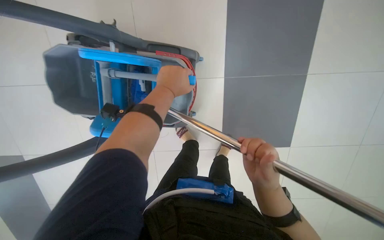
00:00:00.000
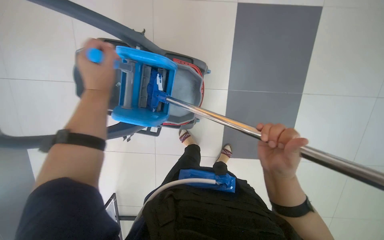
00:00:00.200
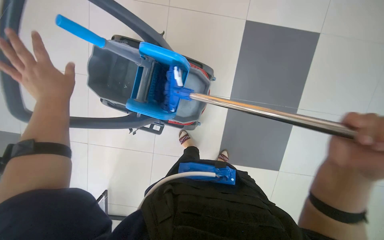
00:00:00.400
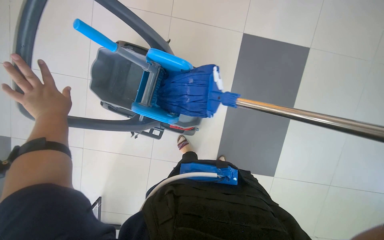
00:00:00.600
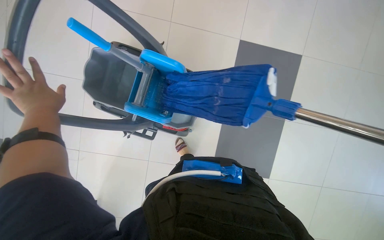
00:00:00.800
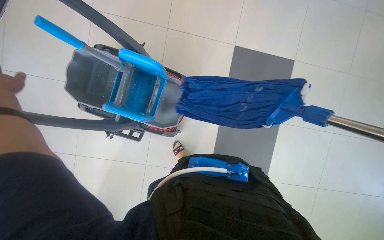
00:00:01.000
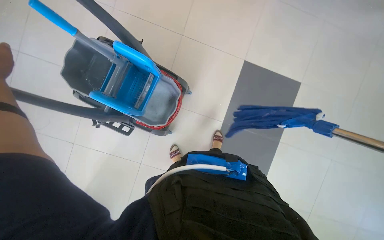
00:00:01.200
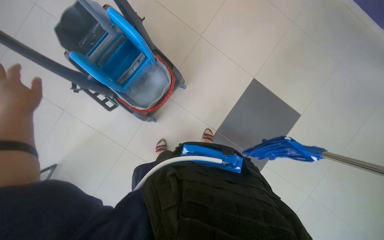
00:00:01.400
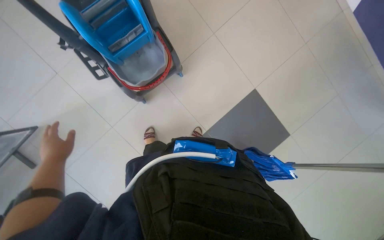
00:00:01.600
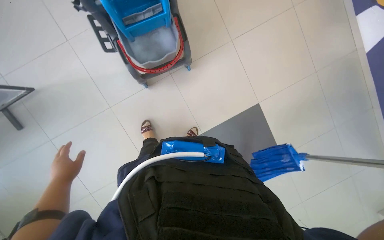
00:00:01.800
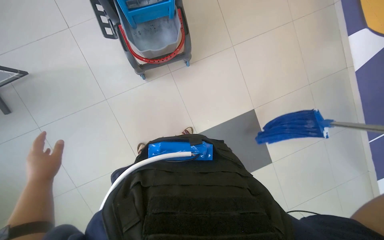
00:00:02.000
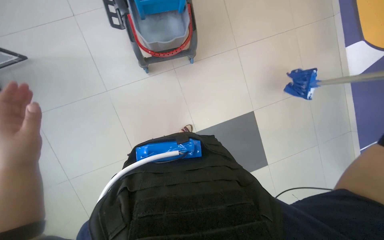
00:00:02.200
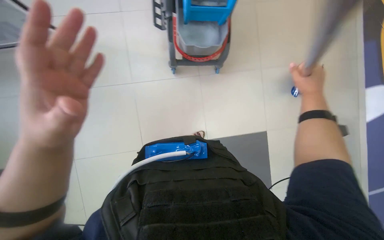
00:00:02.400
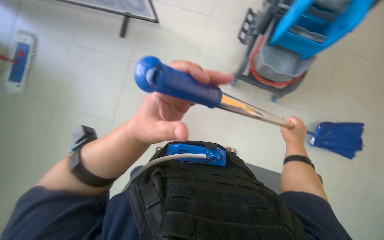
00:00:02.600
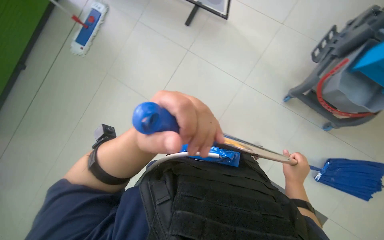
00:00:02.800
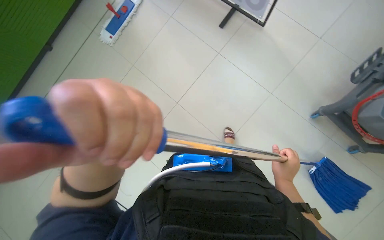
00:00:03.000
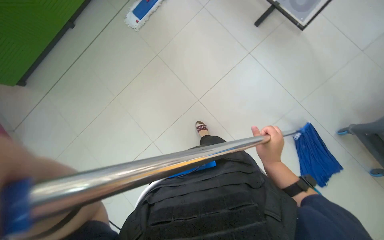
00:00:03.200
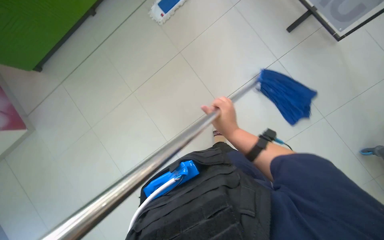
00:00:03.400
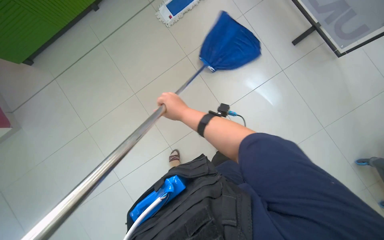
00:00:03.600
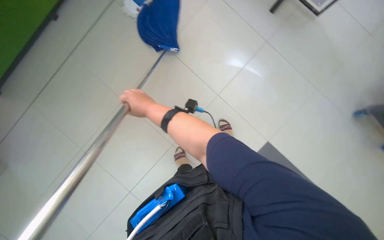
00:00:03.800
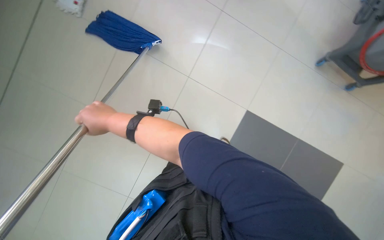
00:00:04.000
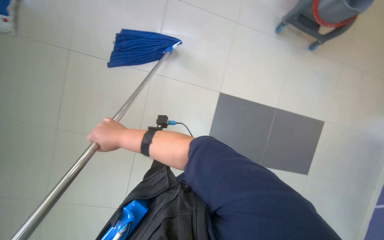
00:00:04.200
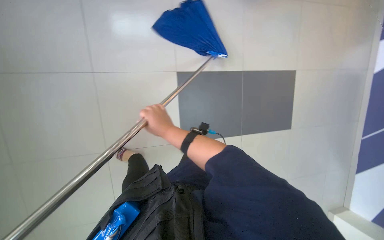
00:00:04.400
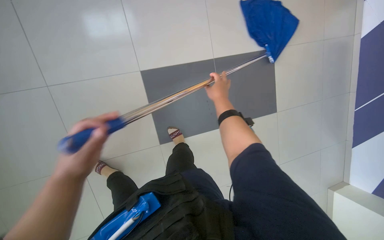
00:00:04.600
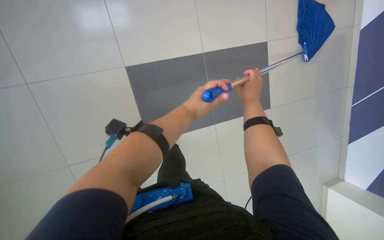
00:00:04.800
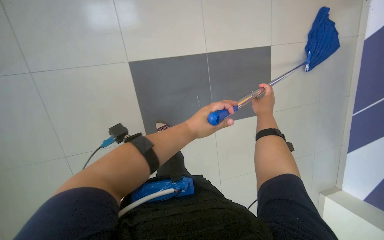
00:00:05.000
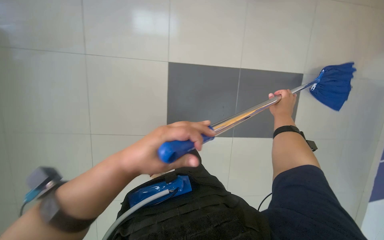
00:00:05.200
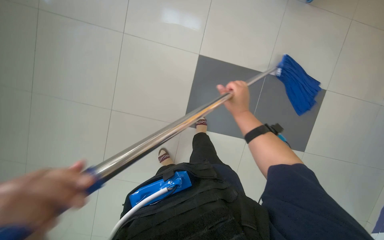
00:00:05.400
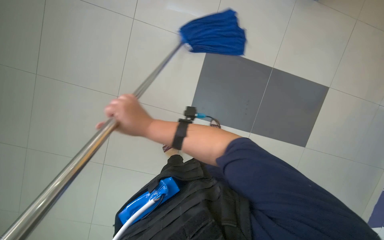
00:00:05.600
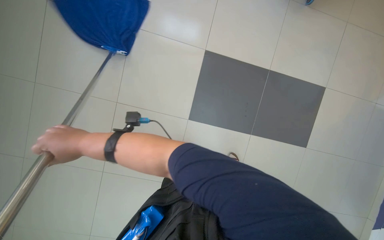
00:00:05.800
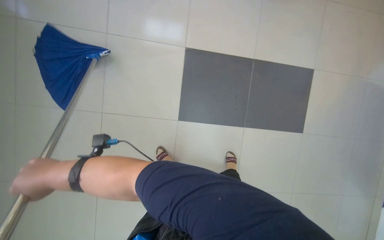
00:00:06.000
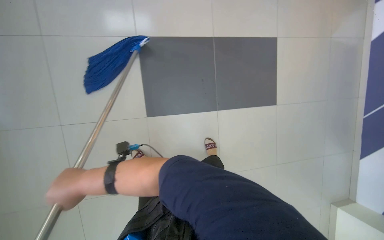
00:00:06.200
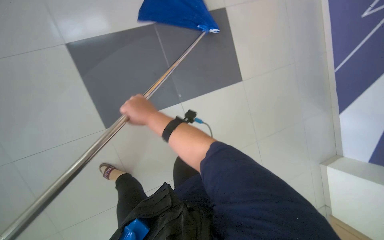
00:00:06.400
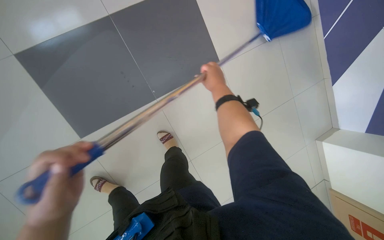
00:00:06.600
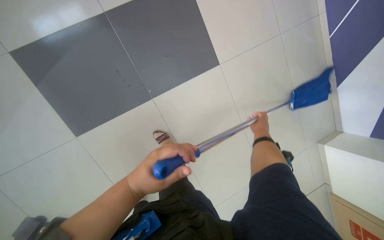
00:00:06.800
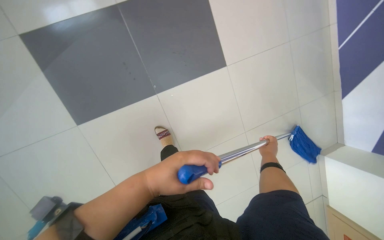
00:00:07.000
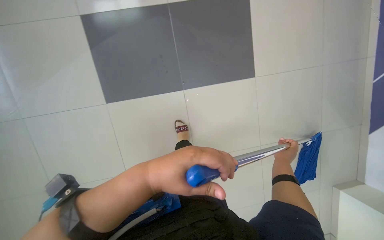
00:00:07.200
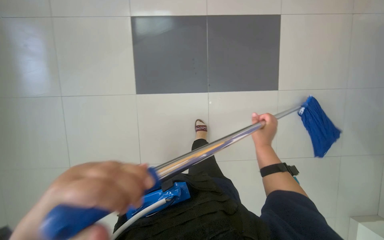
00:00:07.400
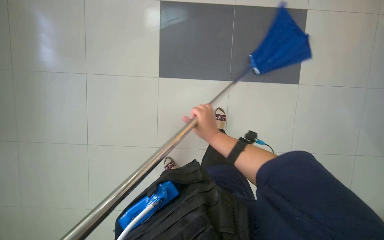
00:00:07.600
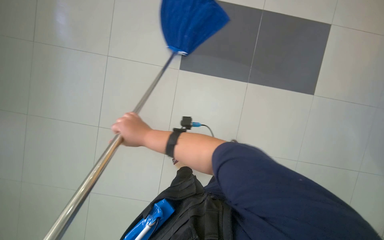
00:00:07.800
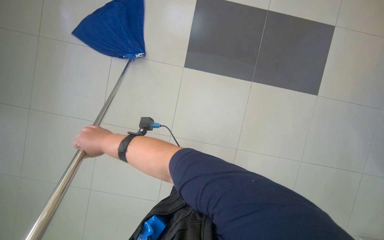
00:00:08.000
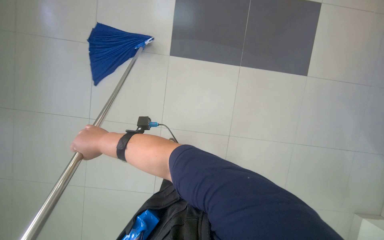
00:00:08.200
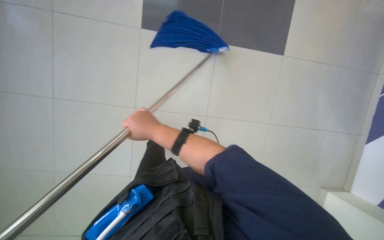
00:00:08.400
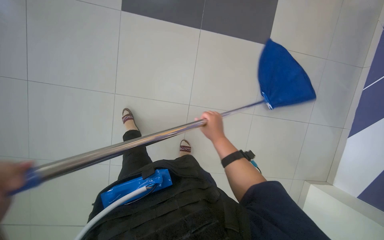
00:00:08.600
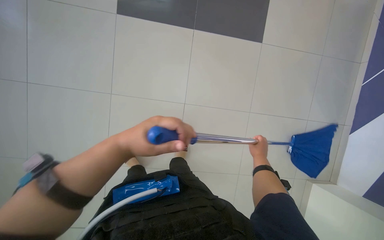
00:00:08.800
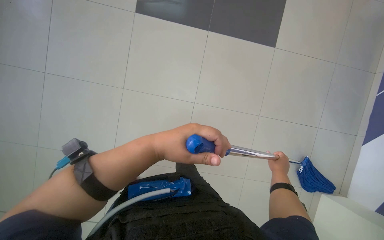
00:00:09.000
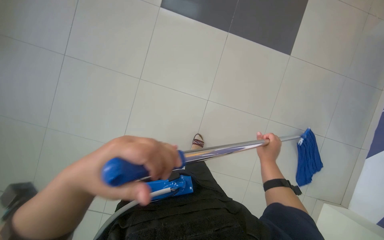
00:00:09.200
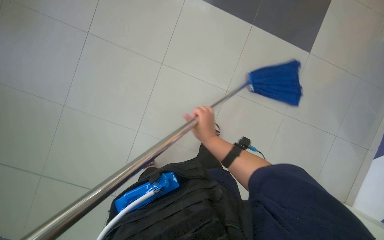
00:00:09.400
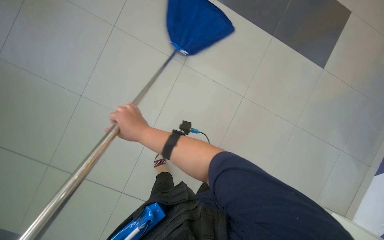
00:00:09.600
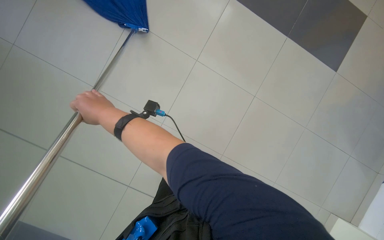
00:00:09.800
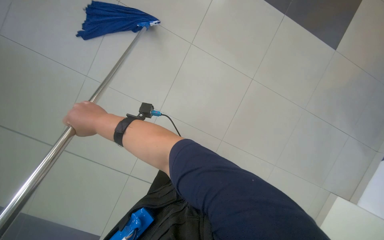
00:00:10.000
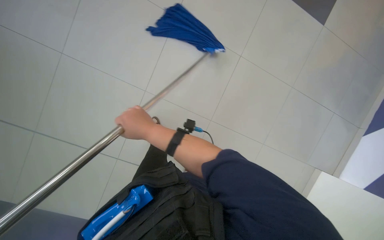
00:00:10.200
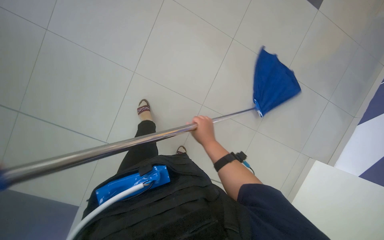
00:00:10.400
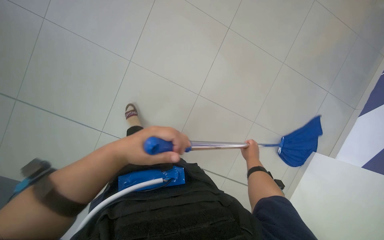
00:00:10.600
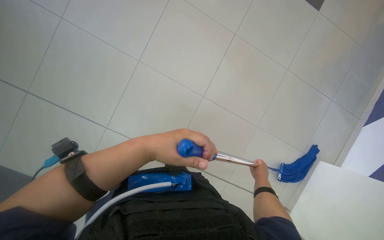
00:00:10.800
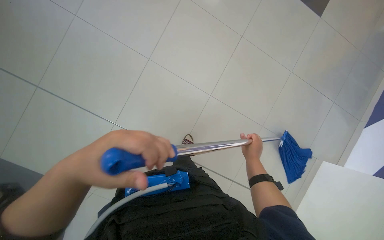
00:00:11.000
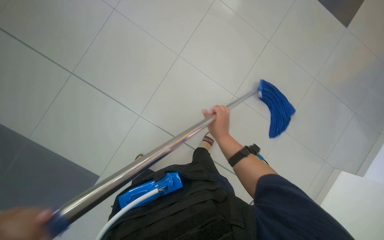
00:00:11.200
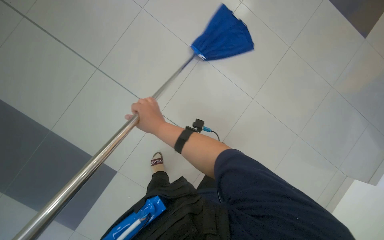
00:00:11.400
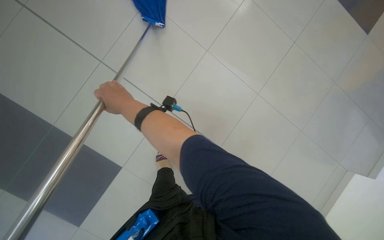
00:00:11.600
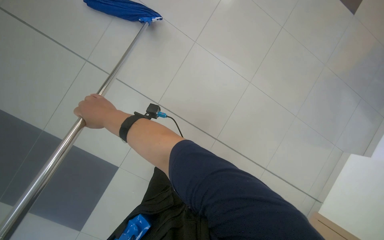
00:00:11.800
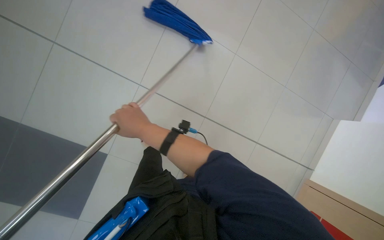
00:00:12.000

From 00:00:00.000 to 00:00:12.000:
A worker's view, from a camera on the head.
Job: preparing cleaning supplies.
The whole recording: Preparing mop at cleaning cart. The worker prepares a new mop head at the cleaning cart.
From 00:00:00.000 to 00:00:01.600: The view tips upward by some 20 degrees. The scene rotates clockwise by about 45 degrees.
From 00:00:01.600 to 00:00:03.000: The scene turns roughly 50 degrees clockwise in the picture.
From 00:00:03.000 to 00:00:04.400: The wearer moves to the left, approximately 60 cm. The view pans to the right by about 15 degrees.
From 00:00:09.000 to 00:00:10.400: The right hand moves to the left, roughly 20 cm.

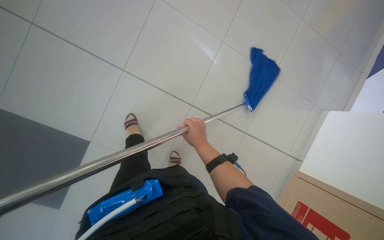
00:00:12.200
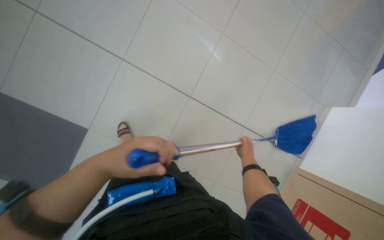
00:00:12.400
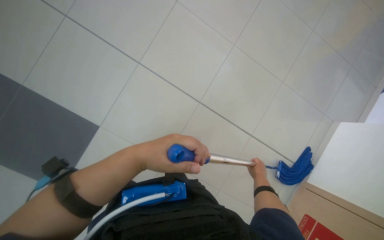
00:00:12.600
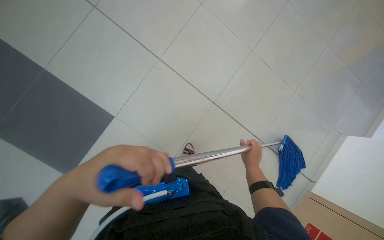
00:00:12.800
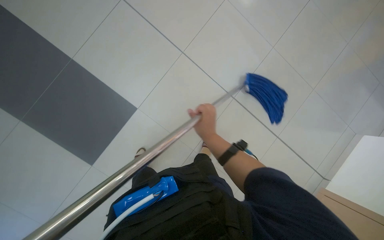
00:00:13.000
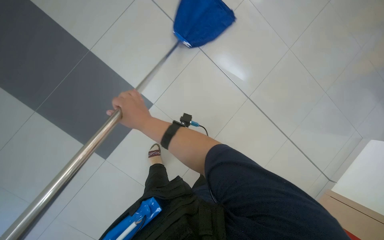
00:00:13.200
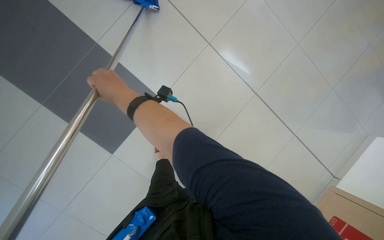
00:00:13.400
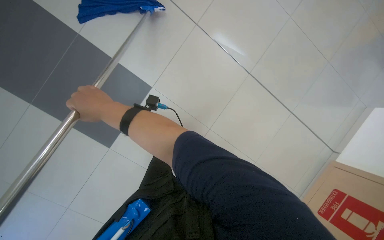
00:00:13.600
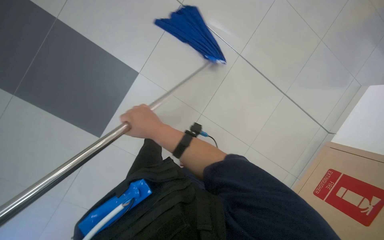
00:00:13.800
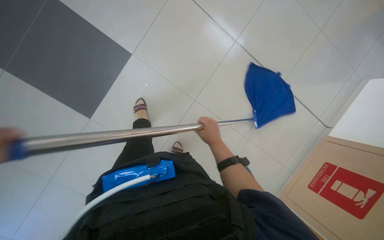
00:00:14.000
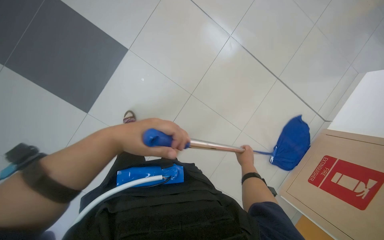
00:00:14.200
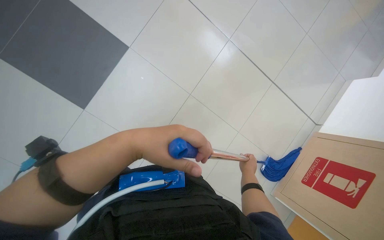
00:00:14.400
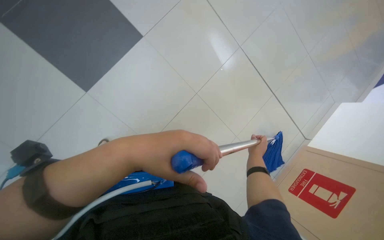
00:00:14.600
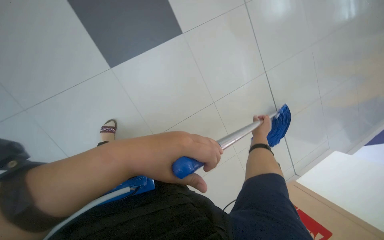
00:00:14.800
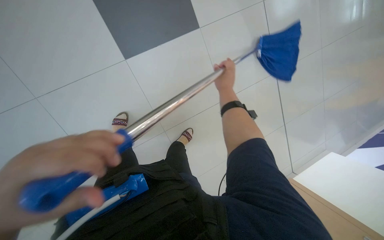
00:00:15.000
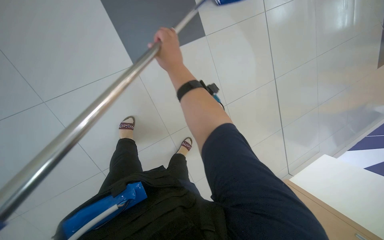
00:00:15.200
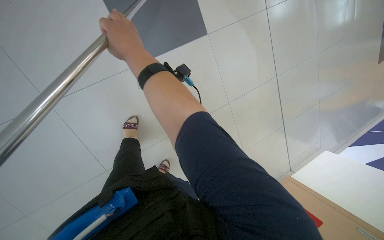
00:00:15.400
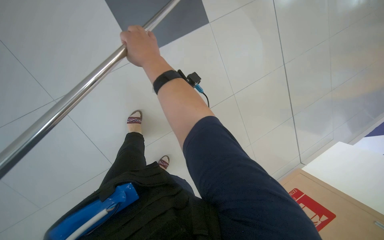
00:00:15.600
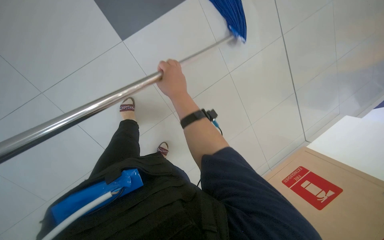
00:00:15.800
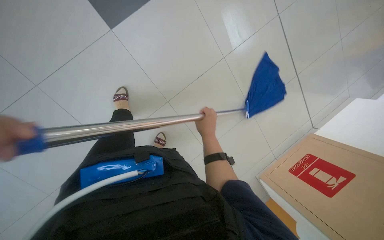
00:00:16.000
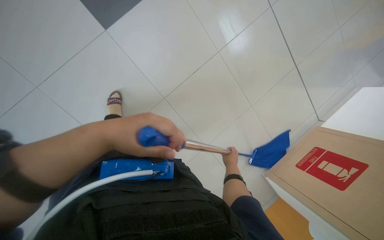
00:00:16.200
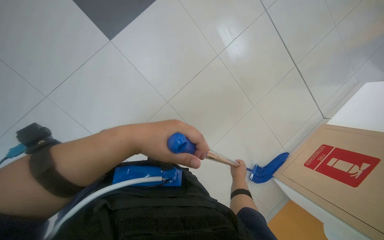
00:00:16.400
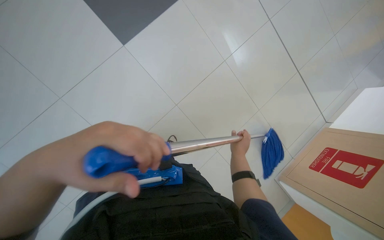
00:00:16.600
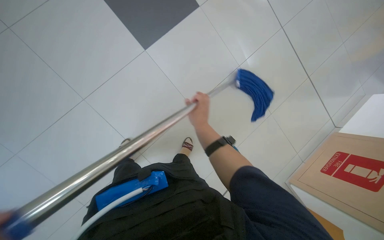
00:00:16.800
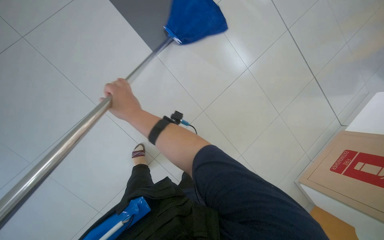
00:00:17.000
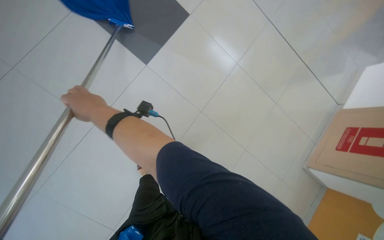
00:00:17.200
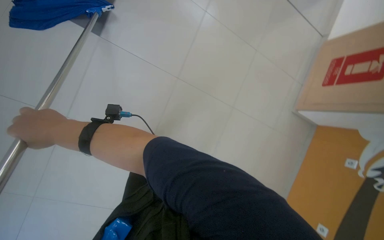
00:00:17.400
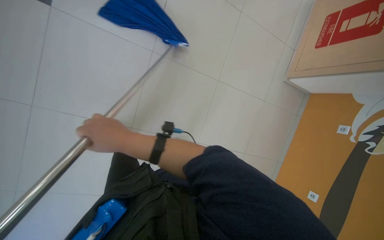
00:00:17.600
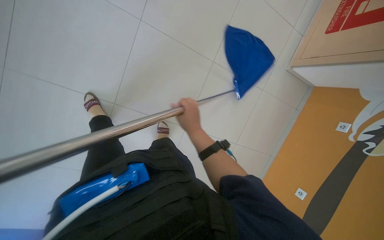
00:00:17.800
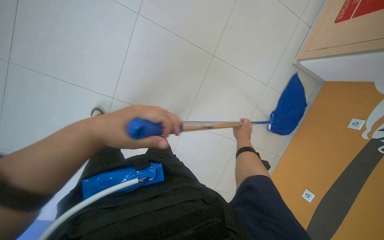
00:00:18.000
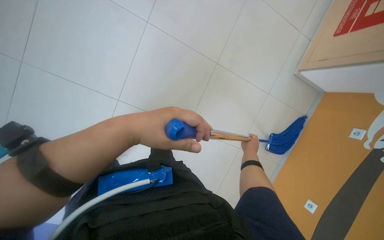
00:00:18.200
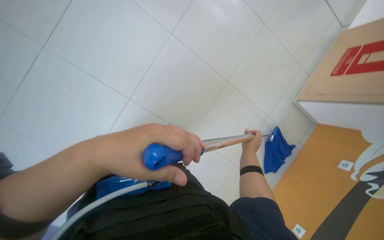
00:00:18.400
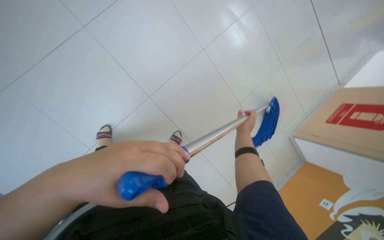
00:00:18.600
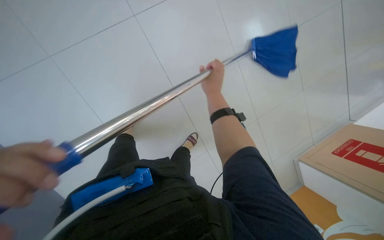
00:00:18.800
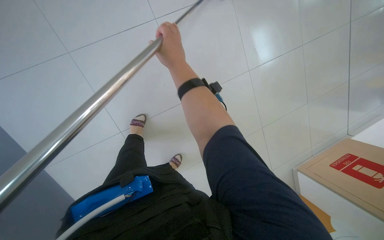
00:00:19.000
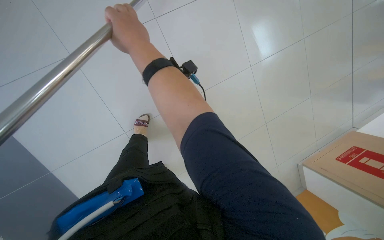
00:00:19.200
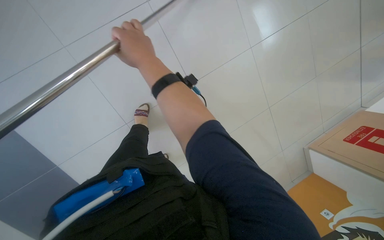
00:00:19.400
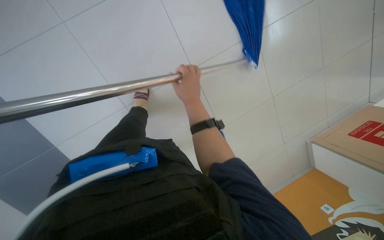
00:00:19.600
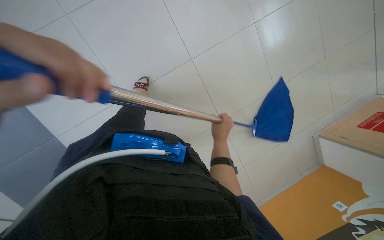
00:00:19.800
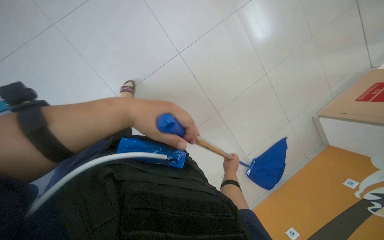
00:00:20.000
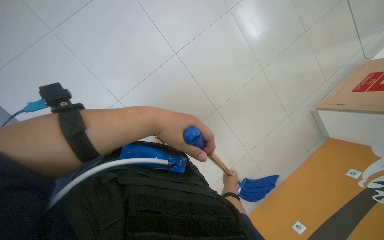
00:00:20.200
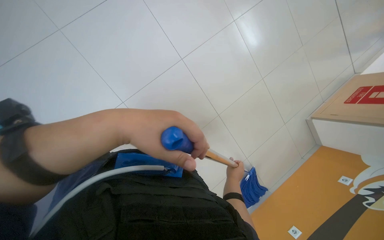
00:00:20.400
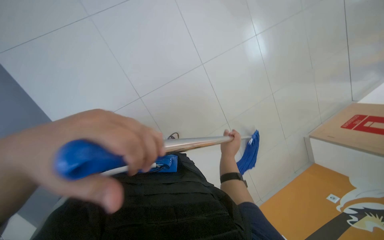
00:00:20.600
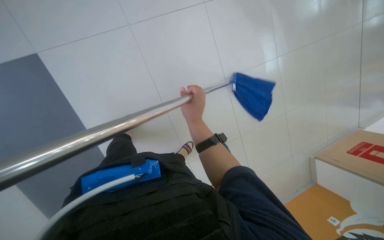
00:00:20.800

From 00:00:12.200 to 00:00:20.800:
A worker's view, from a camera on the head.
Job: preparing cleaning supplies.
The whole recording: Preparing mop at cleaning cart. The worker prepares a new mop head at the cleaning cart.
From 00:00:12.200 to 00:00:13.600: The right hand goes roughly 50 cm to the left.
From 00:00:13.600 to 00:00:15.000: The camera travels some 40 cm. Everything in view rotates roughly 25 degrees clockwise.
From 00:00:15.000 to 00:00:16.600: The right hand moves down the picture, roughly 50 cm.
From 00:00:18.000 to 00:00:19.400: The camera is carried some 50 cm. The view tips upward by about 10 degrees. The scene turns roughly 35 degrees clockwise in the picture.
From 00:00:19.400 to 00:00:20.800: The right hand reaches about 60 cm down the picture, then returns.
